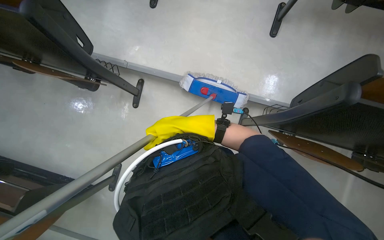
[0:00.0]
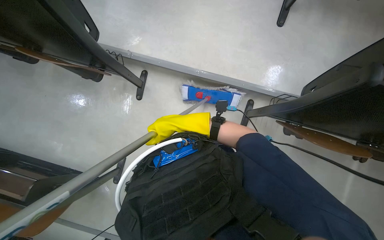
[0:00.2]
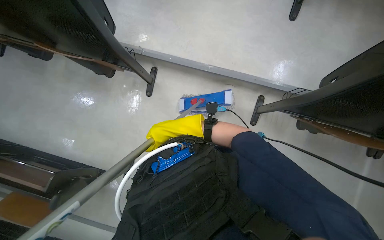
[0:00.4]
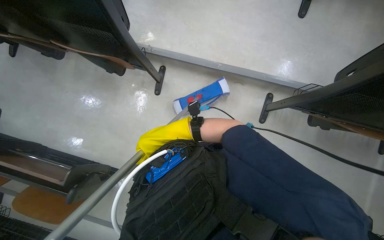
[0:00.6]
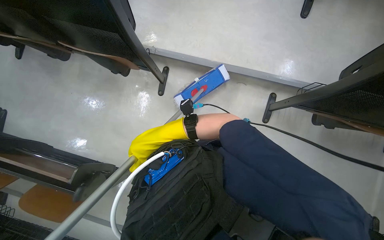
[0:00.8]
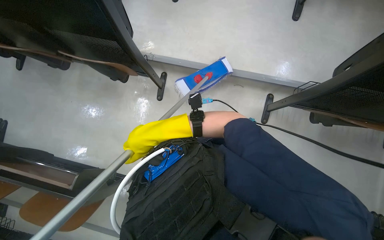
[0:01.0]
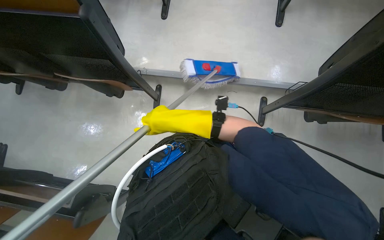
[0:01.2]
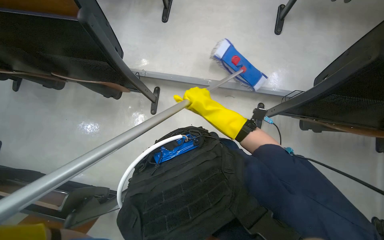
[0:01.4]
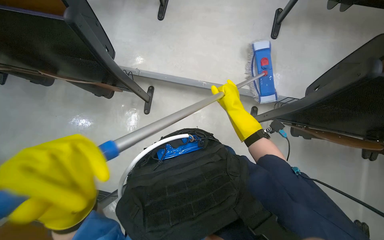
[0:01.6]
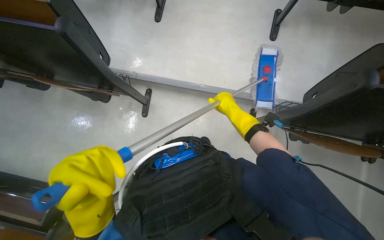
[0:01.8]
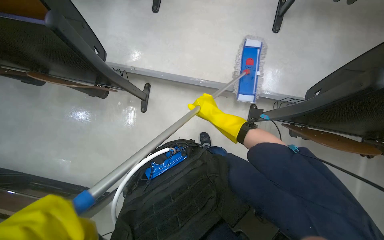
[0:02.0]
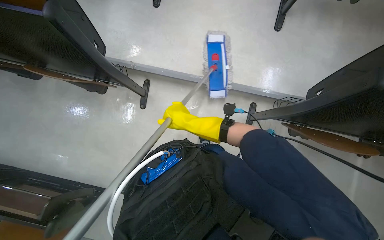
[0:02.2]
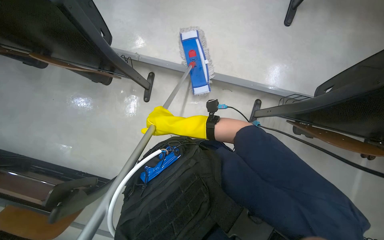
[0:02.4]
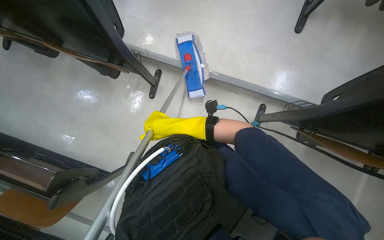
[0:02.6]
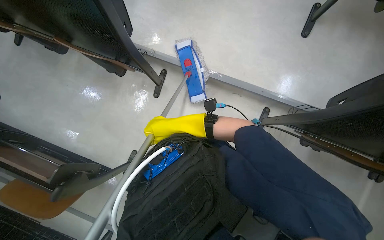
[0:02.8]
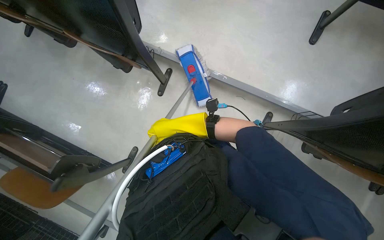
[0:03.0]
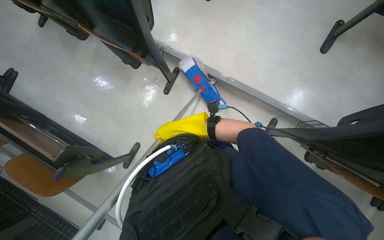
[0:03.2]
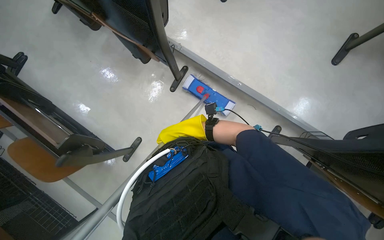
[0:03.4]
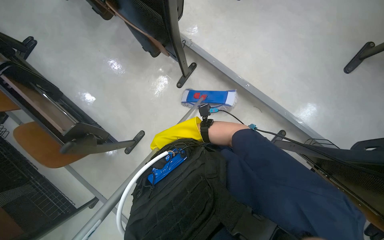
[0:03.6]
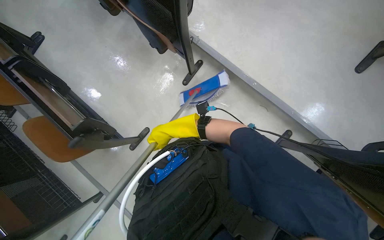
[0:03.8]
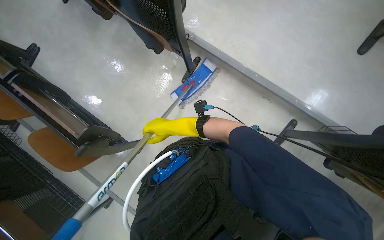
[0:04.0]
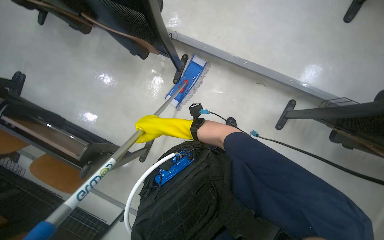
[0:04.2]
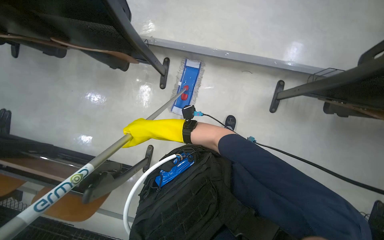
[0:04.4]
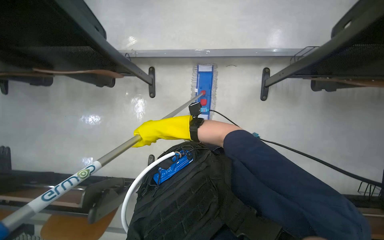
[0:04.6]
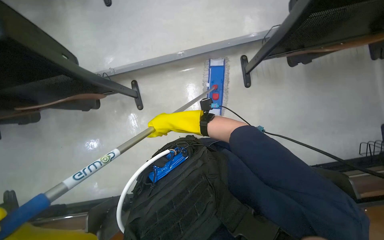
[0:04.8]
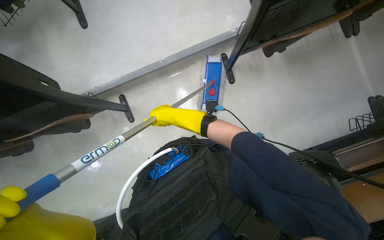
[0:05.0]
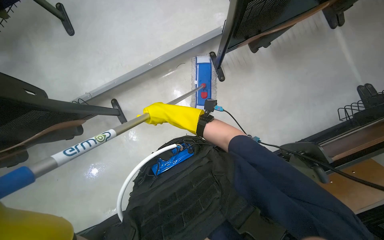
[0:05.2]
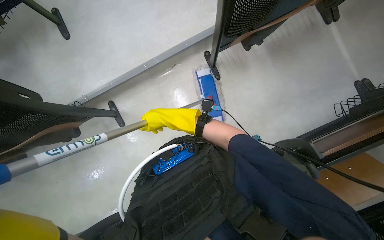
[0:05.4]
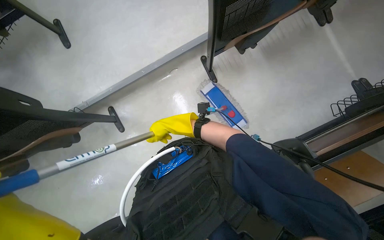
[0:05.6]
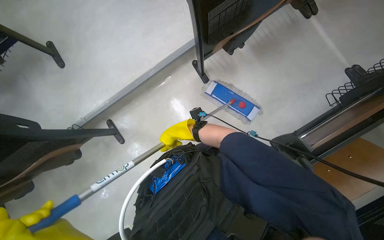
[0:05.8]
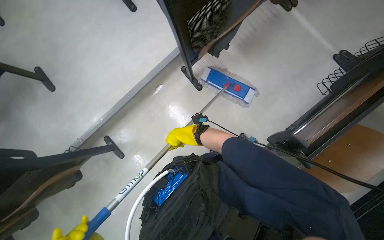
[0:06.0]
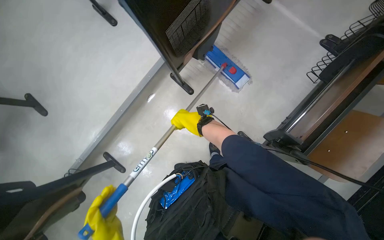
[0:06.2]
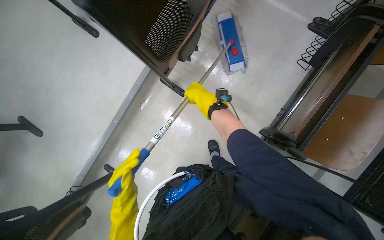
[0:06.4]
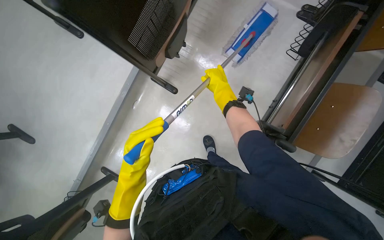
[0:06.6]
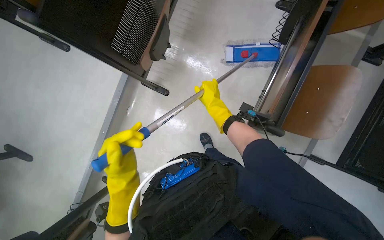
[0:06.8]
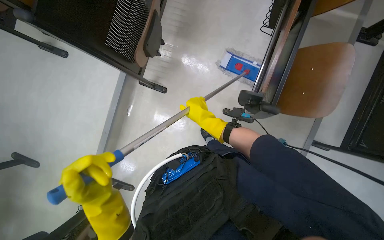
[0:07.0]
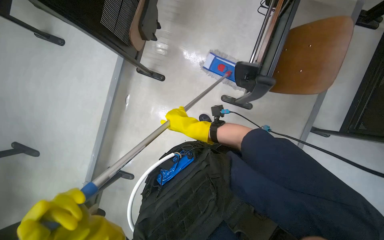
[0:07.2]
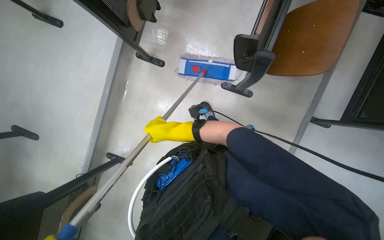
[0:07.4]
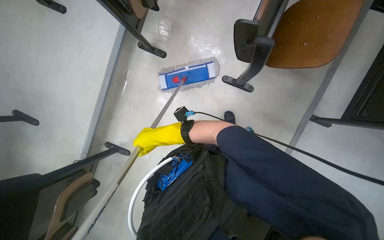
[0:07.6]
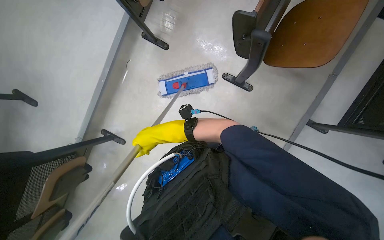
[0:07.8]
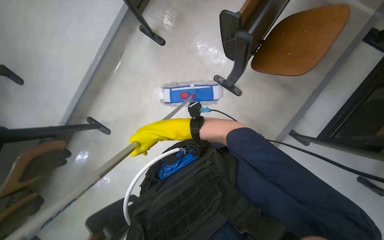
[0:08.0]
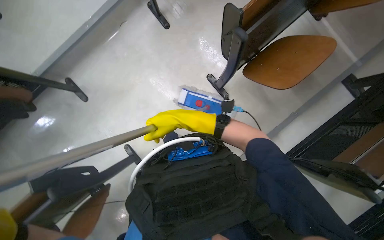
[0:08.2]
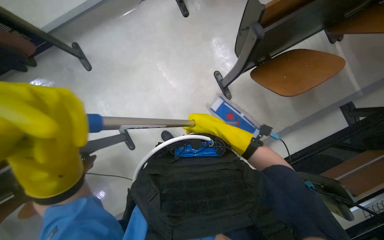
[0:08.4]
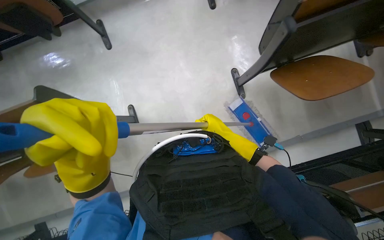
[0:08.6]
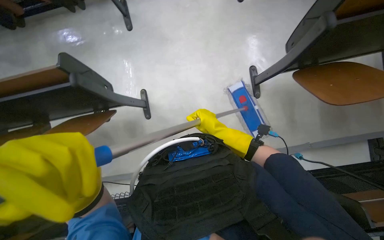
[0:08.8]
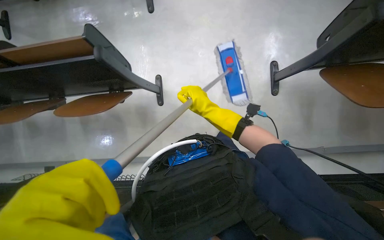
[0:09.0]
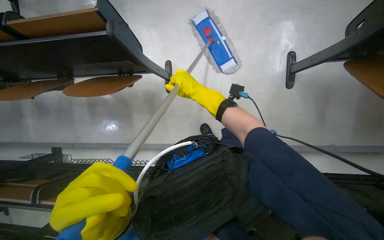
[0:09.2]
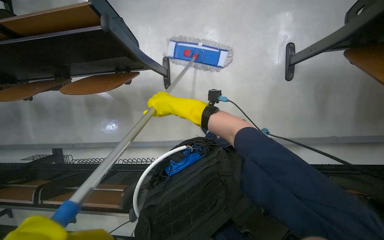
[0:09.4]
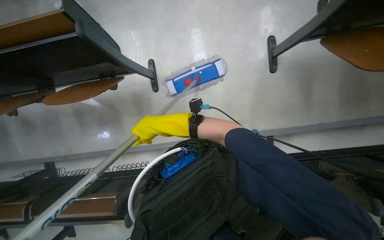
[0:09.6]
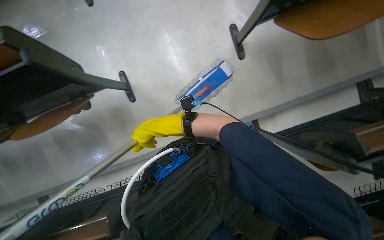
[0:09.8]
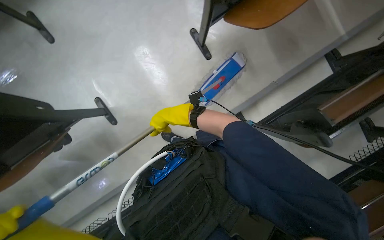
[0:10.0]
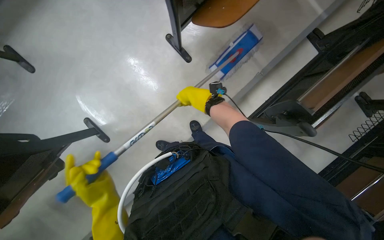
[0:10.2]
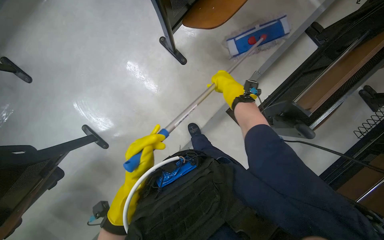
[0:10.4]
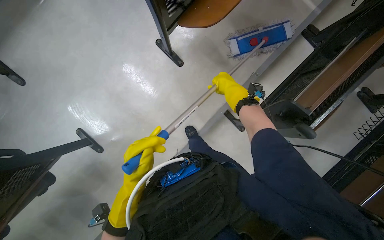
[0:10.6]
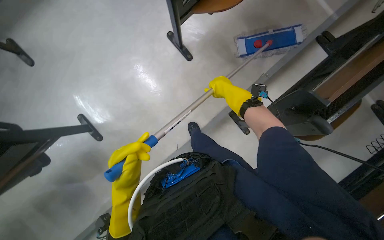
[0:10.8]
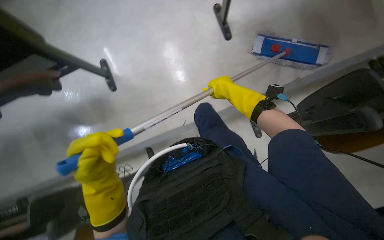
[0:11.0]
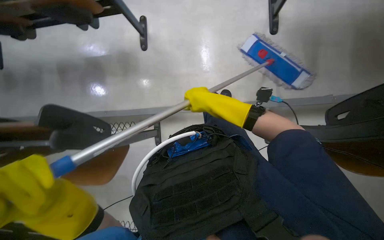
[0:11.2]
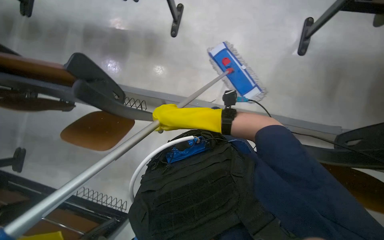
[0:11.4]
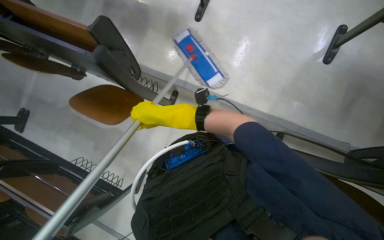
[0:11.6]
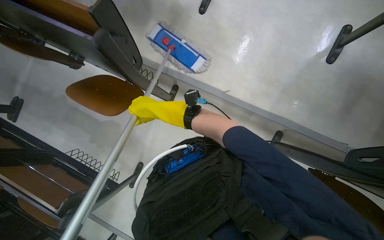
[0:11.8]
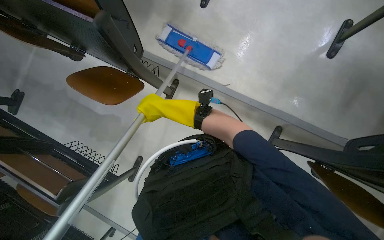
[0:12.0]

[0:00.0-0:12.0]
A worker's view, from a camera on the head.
Job: mopping floor.
The whole recording: Mopping floor with flat mop. The worker mops the floor with a flat mop.
0:00.0 to 0:01.6: The right hand moves to the right, roughly 15 cm.
0:01.6 to 0:03.0: The right hand moves to the left, roughly 20 cm.
0:04.4 to 0:06.0: The scene rotates counterclockwise by roughly 55 degrees.
0:06.0 to 0:07.6: The scene turns approximately 25 degrees counterclockwise in the picture.
0:07.6 to 0:09.0: The camera is carried roughly 50 cm. Everything in view rotates roughly 60 degrees clockwise.
0:09.0 to 0:10.4: The scene rotates counterclockwise by roughly 40 degrees.

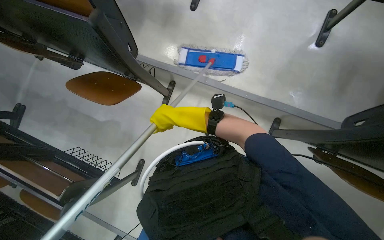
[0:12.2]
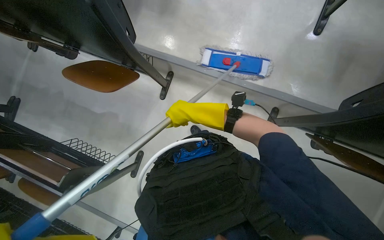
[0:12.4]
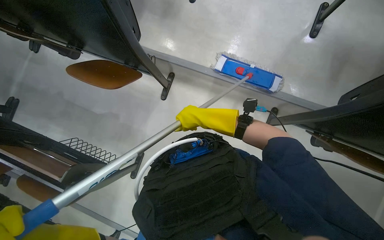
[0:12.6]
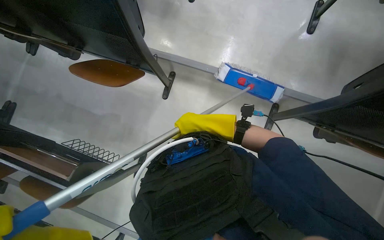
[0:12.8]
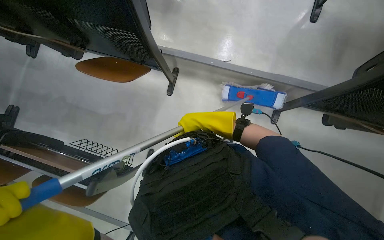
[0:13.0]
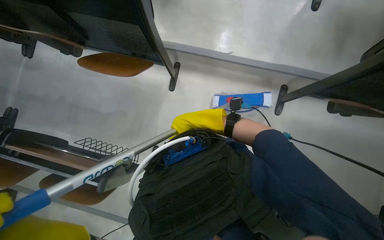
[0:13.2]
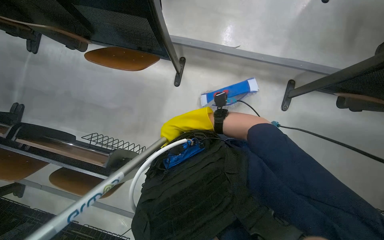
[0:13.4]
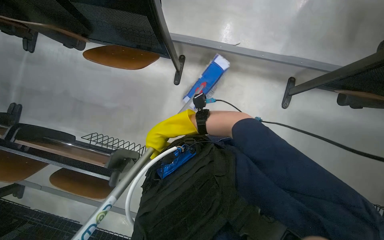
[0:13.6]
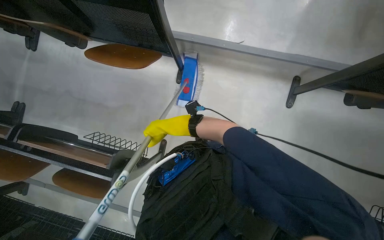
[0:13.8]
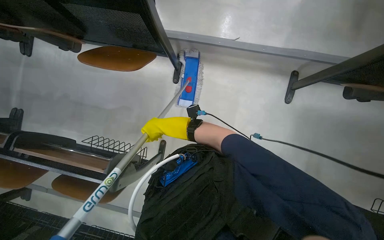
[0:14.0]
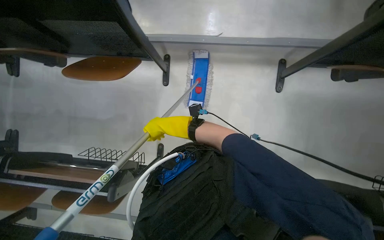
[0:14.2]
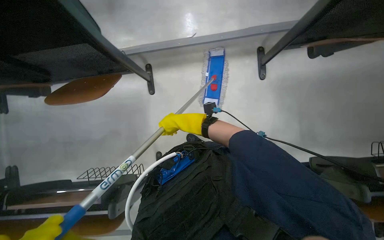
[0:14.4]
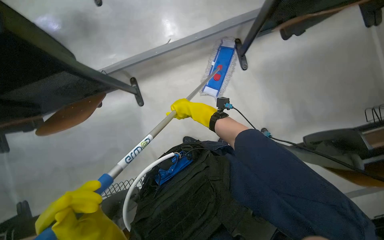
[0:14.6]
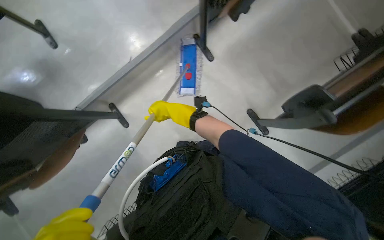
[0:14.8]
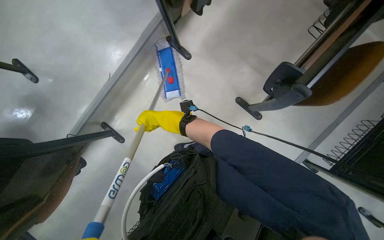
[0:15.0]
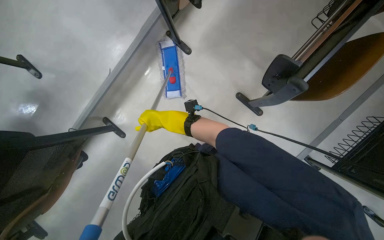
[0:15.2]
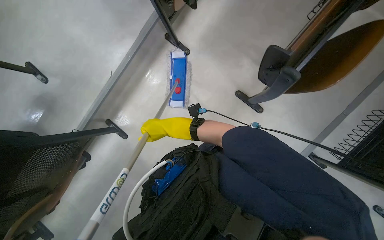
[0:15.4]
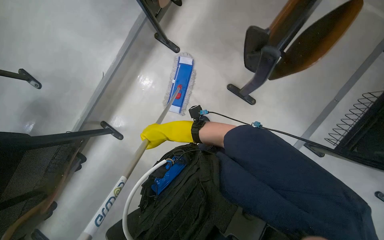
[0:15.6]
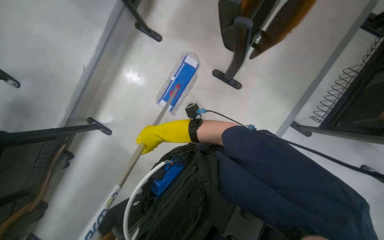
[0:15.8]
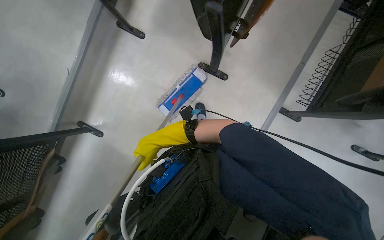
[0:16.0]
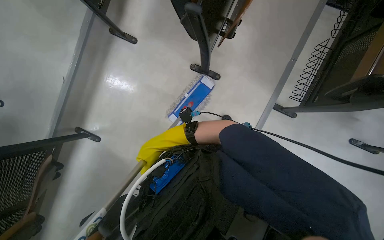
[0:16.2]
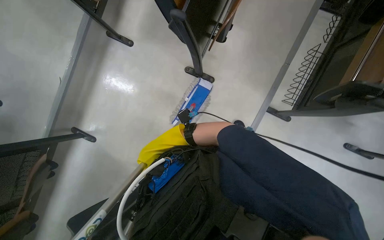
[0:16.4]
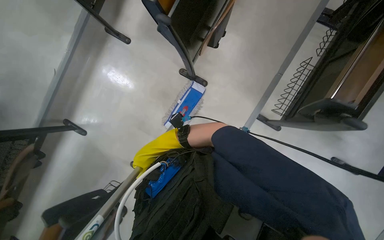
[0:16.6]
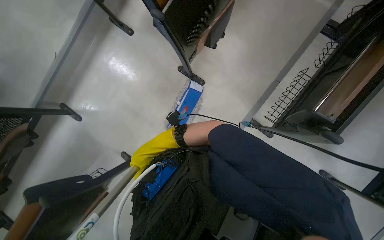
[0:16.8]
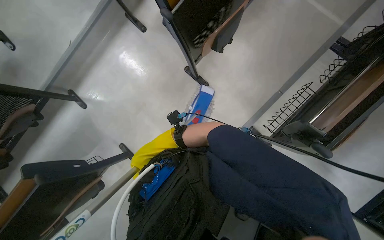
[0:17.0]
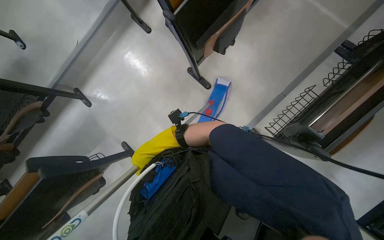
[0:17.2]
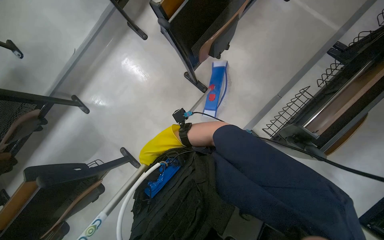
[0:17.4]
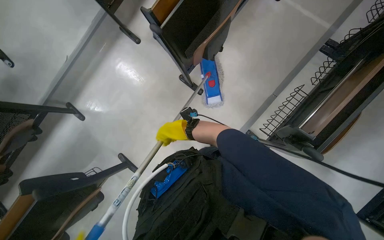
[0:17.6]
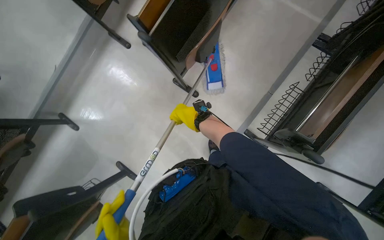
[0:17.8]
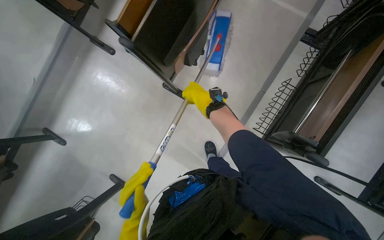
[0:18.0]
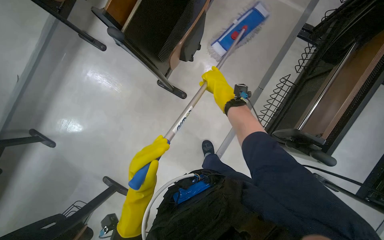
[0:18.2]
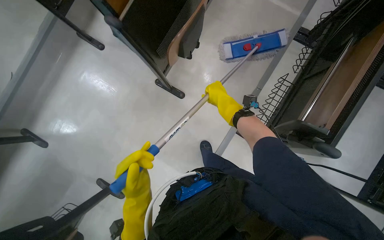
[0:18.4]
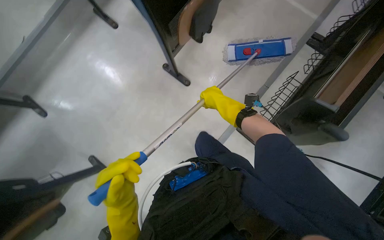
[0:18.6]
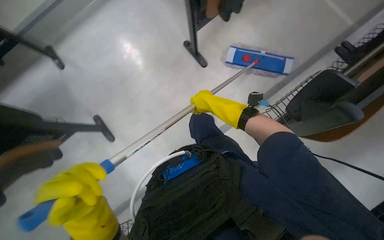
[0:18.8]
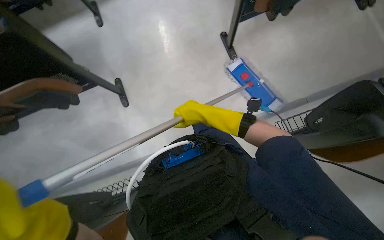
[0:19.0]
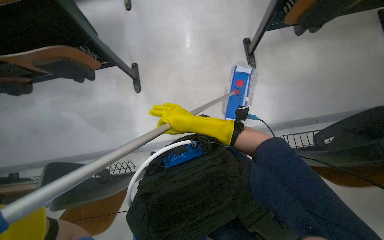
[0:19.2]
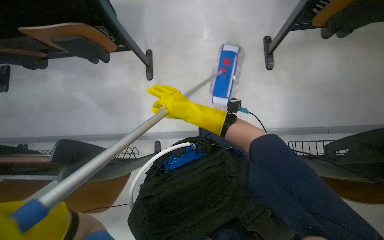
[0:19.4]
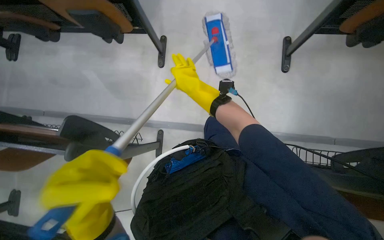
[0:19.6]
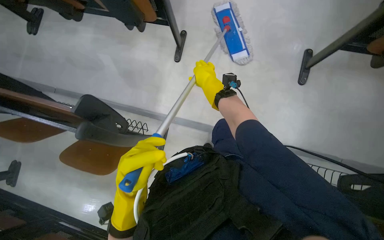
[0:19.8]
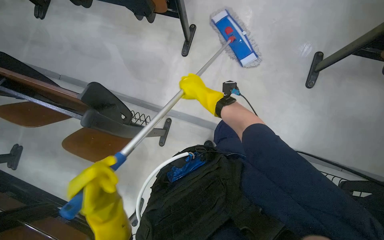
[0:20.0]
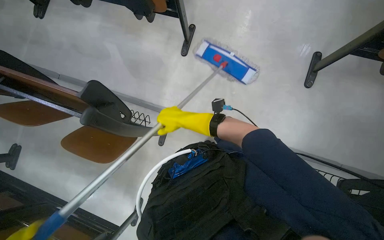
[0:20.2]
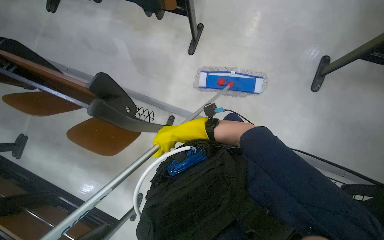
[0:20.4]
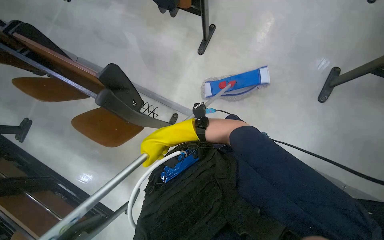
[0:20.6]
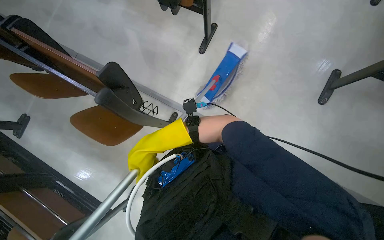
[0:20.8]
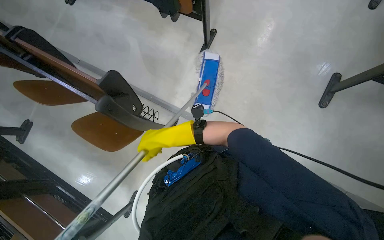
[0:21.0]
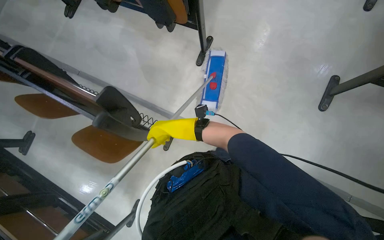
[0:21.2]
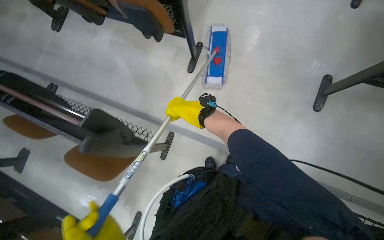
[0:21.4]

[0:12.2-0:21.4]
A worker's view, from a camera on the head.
Job: mopping floor.
The whole recording: Mopping floor with flat mop. The worker mops the floor with a flat mop.
0:13.8 to 0:15.2: The scene turns some 65 degrees counterclockwise in the picture.
0:15.2 to 0:16.8: The camera is carried to the right, some 50 cm.
0:16.8 to 0:18.4: The right hand shifts roughly 40 cm to the right and up the picture.
0:18.4 to 0:19.8: The scene rotates clockwise by approximately 45 degrees.
0:19.8 to 0:21.4: The right hand travels to the left by some 10 cm.
